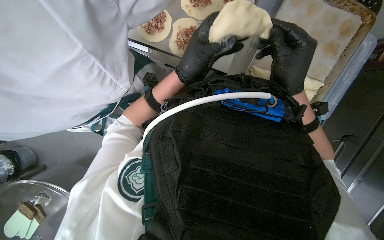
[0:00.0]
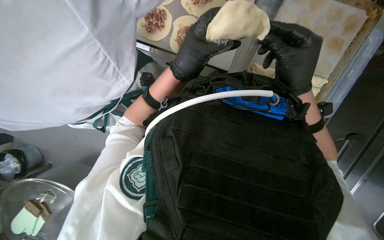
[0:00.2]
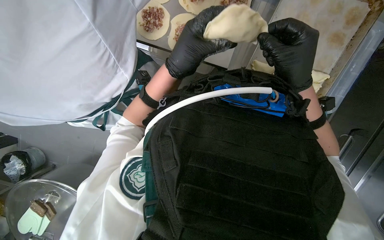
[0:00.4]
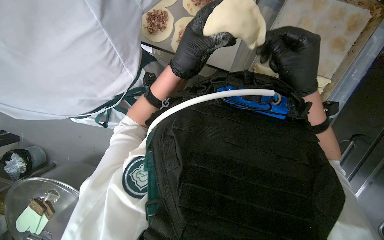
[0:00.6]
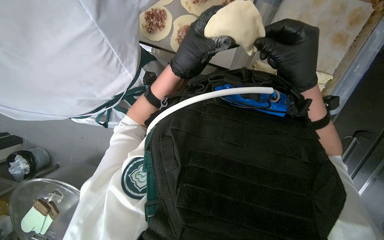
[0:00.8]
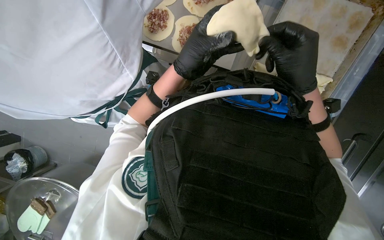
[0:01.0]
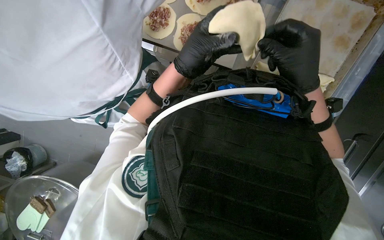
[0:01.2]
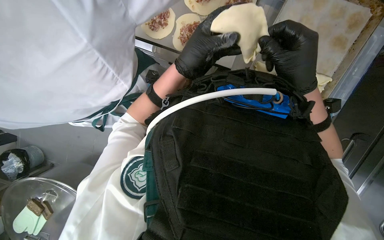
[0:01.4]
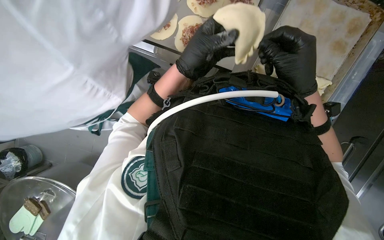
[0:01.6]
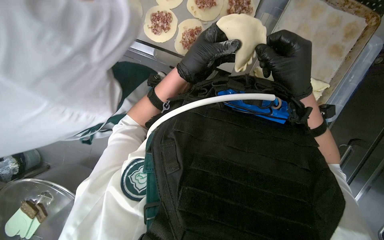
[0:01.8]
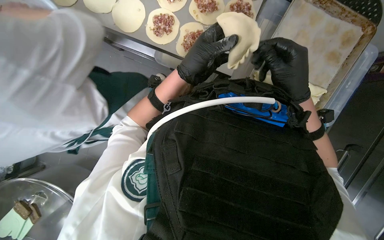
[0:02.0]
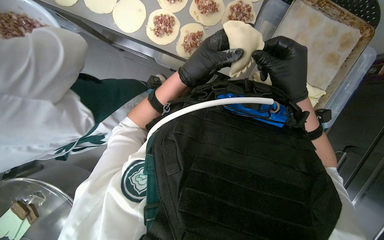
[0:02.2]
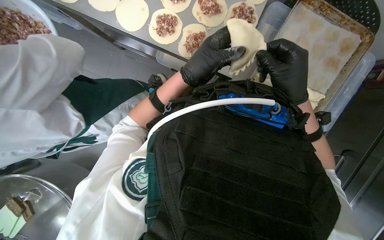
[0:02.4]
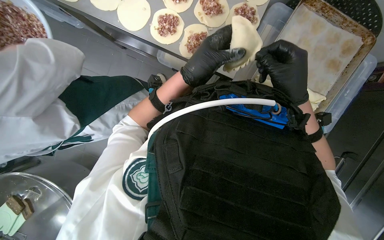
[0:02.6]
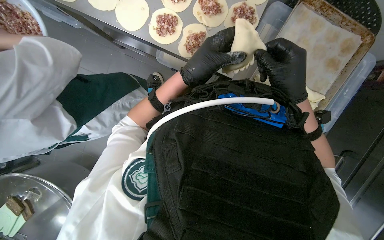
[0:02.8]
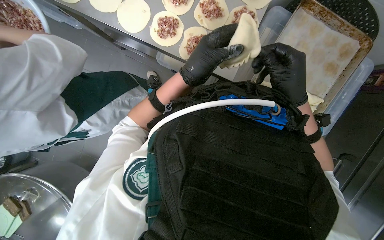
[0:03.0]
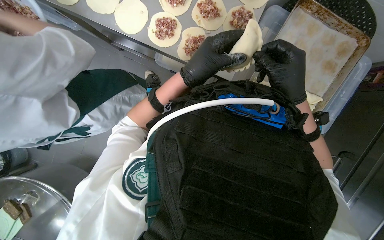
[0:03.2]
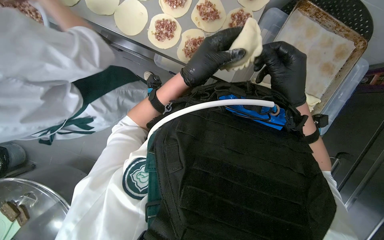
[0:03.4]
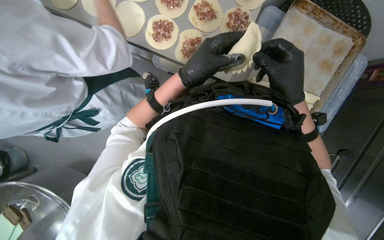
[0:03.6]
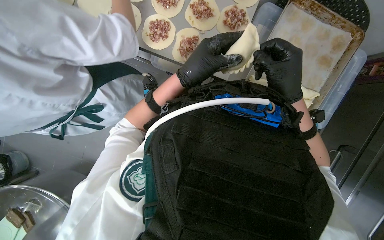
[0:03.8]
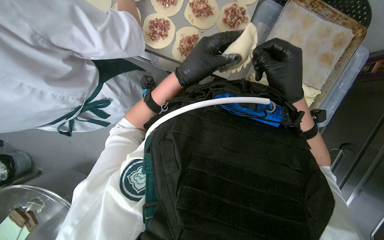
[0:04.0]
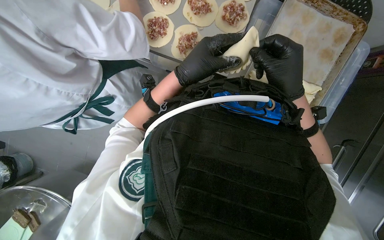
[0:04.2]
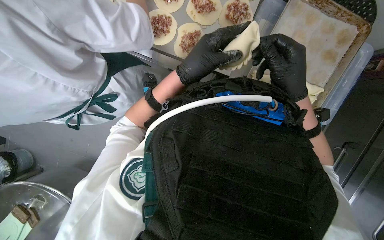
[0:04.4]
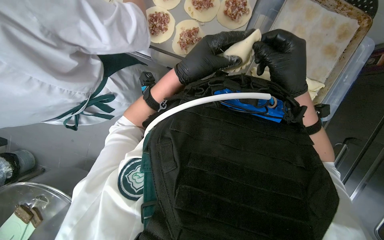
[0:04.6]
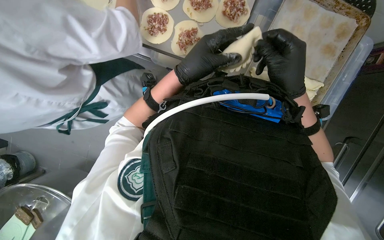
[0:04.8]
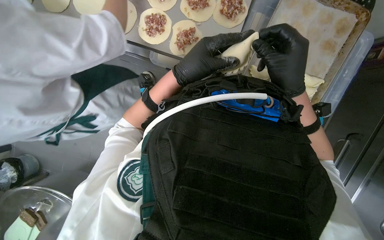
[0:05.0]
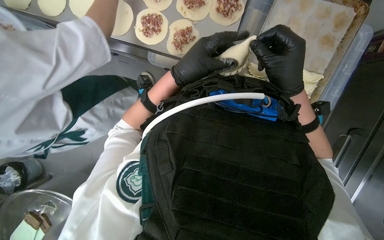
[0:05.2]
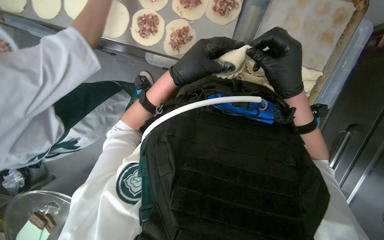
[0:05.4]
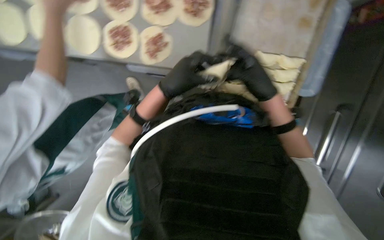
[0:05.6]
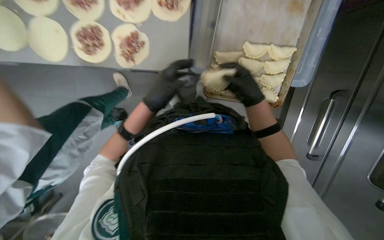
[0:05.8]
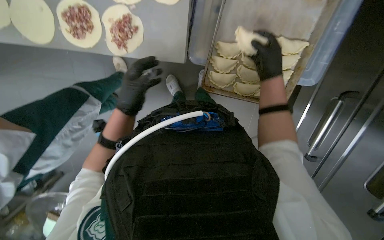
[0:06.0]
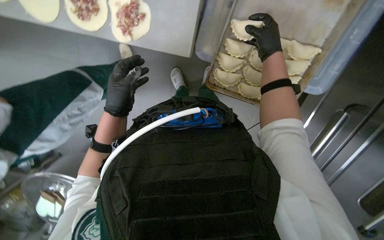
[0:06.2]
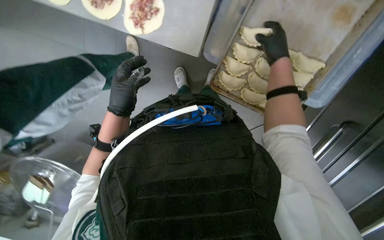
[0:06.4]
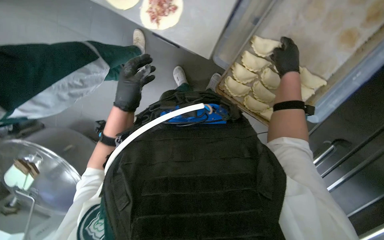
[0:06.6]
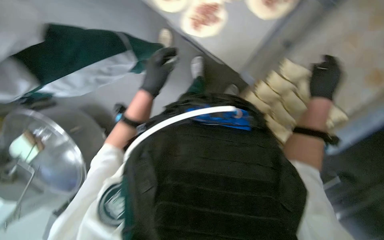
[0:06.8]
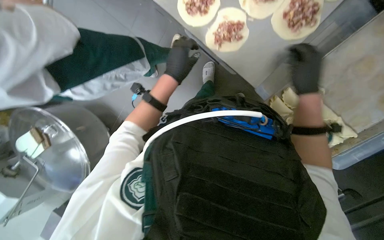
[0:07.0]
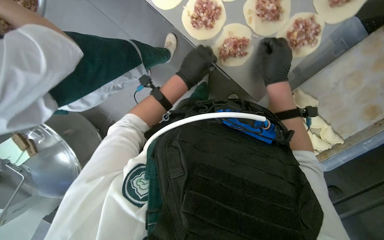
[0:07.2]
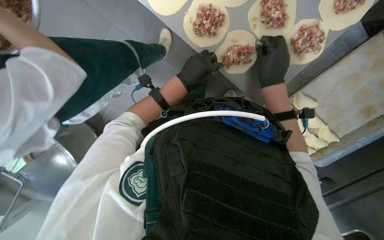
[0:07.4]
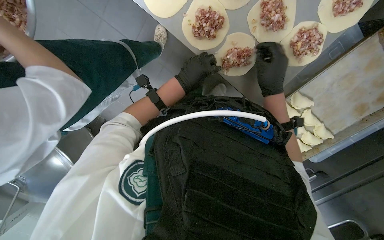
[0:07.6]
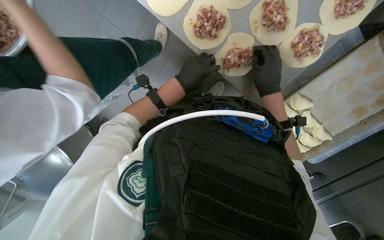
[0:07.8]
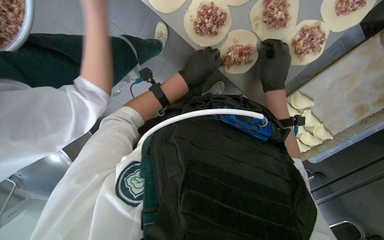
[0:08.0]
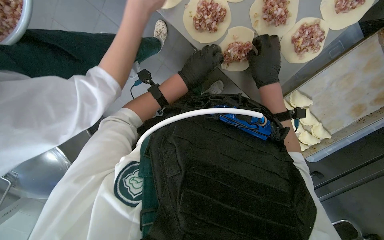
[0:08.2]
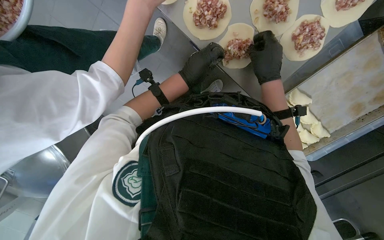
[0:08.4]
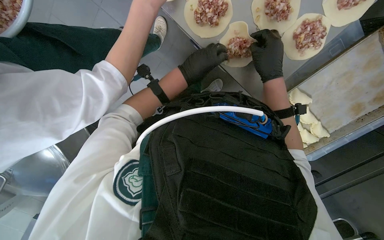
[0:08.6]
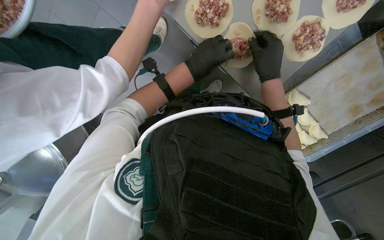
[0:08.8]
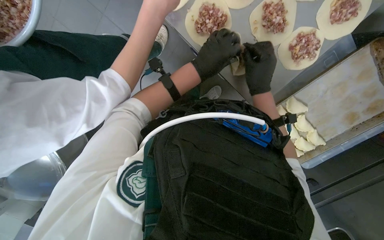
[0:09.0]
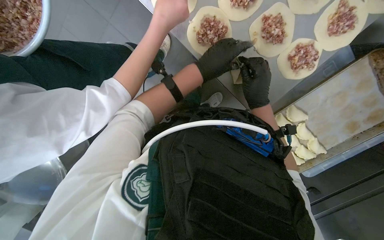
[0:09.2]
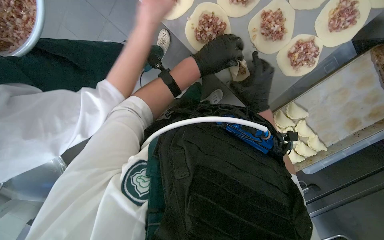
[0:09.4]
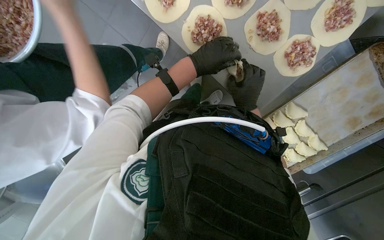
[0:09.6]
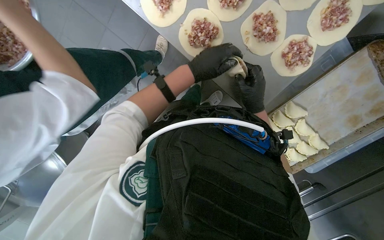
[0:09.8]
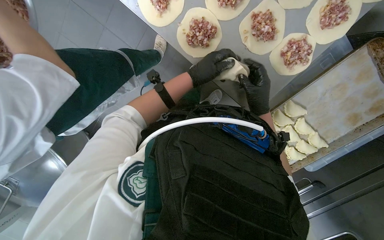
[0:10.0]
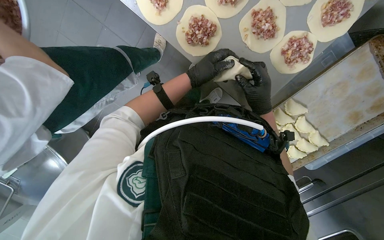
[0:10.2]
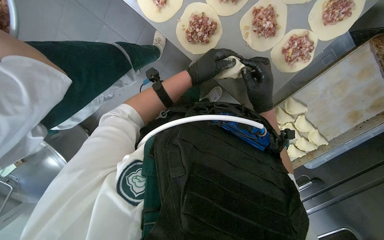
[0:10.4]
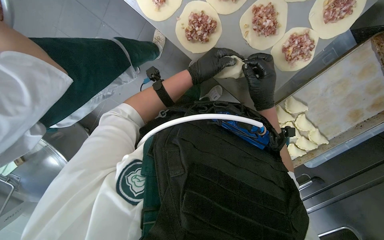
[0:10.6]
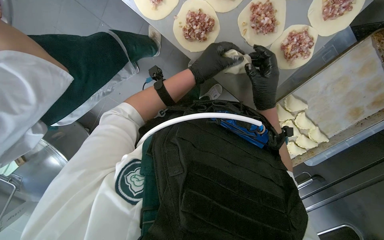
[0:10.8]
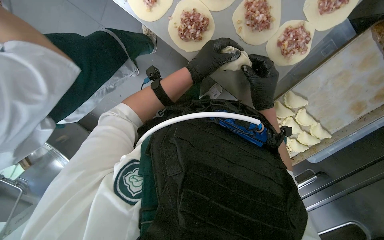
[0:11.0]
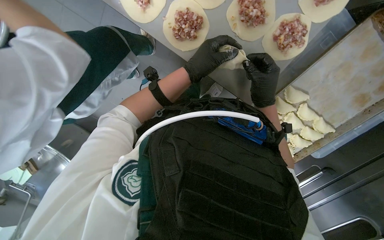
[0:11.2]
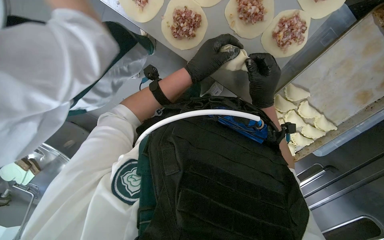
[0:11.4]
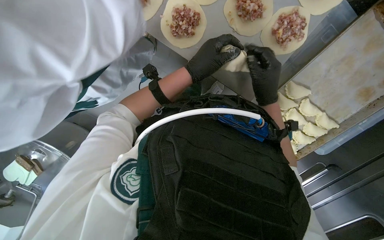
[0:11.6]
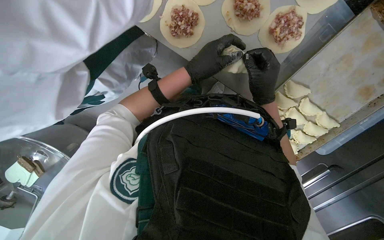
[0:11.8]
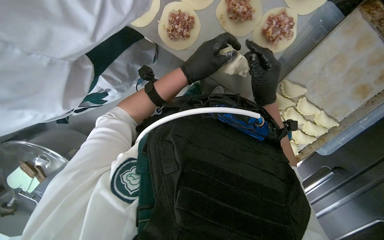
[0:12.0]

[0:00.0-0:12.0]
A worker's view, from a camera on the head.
Job: preparing food.
The whole recording: Folding meat-filled dough into dumplings. The worker folds dough circles filled with meat into dumplings and places them on a tray.
0:00.0 to 0:04.4: The hands work in one place, with small movements.
0:04.4 to 0:06.0: The left hand shifts approximately 15 cm farther from the camera. The right hand heads farther from the camera, covering some 25 cm.
0:06.0 to 0:07.6: The scene turns roughly 35 degrees clockwise in the picture.
0:07.6 to 0:12.0: The hands are busy where they are.

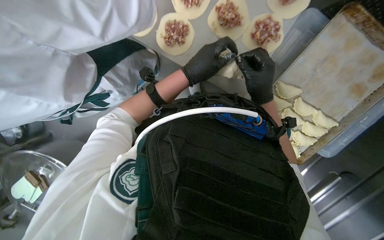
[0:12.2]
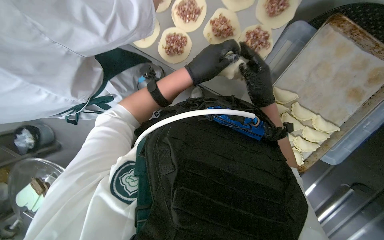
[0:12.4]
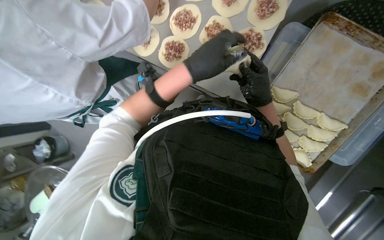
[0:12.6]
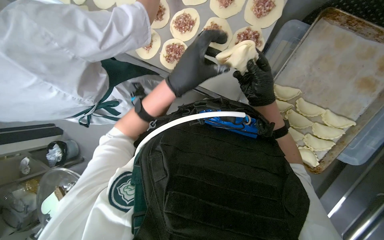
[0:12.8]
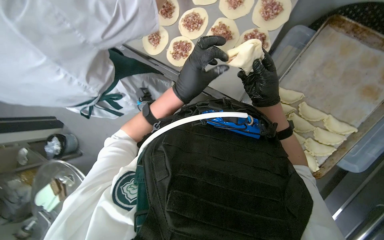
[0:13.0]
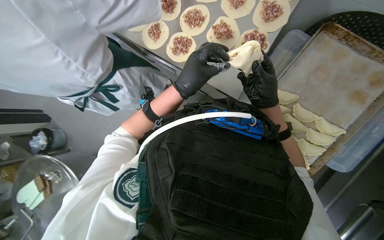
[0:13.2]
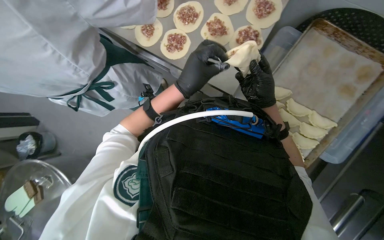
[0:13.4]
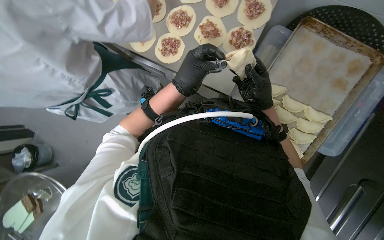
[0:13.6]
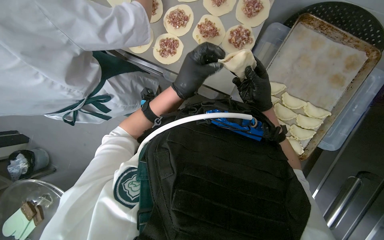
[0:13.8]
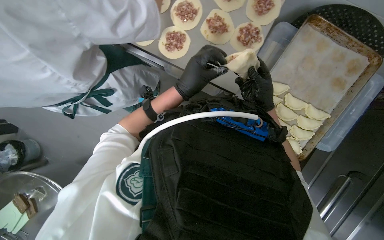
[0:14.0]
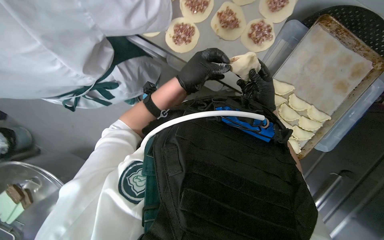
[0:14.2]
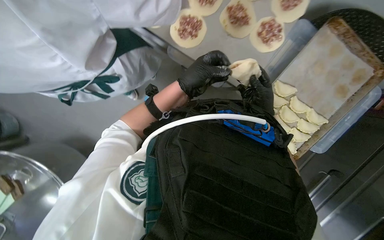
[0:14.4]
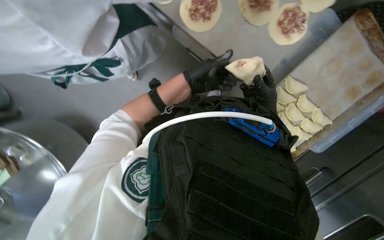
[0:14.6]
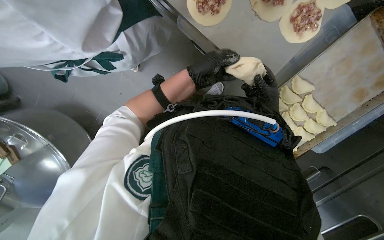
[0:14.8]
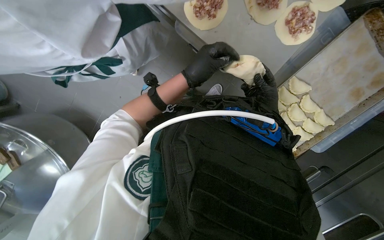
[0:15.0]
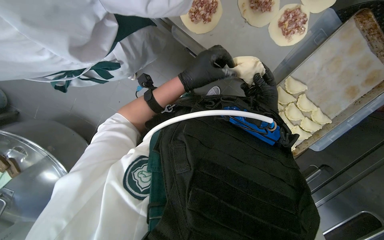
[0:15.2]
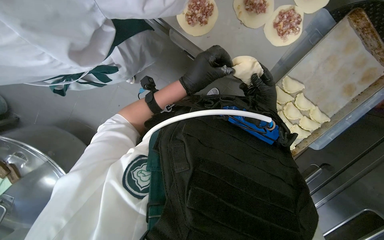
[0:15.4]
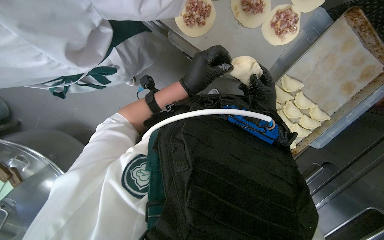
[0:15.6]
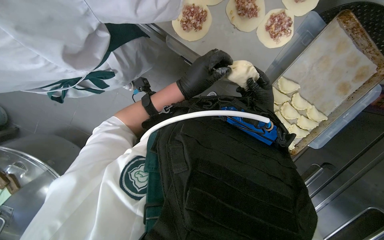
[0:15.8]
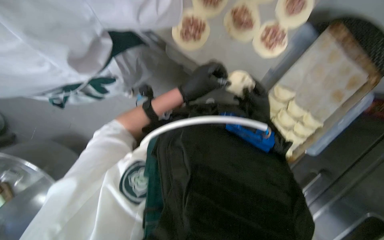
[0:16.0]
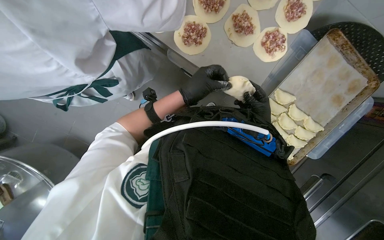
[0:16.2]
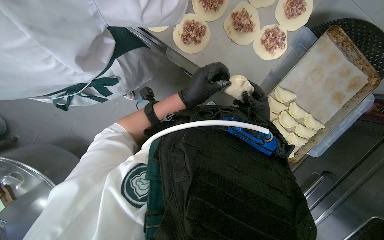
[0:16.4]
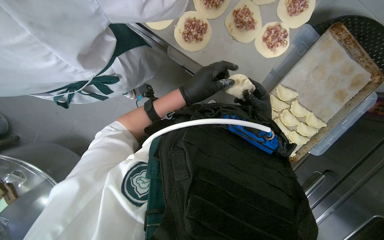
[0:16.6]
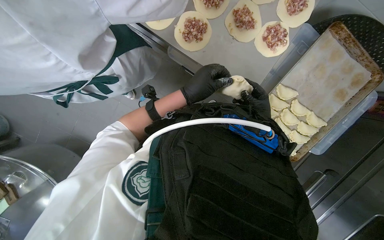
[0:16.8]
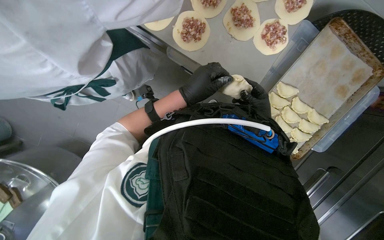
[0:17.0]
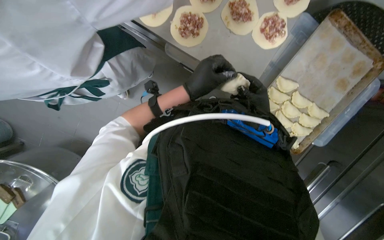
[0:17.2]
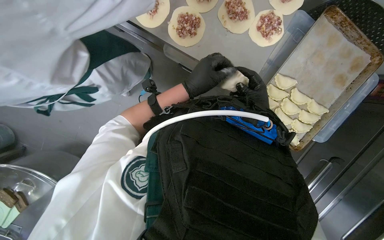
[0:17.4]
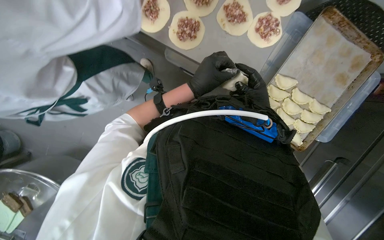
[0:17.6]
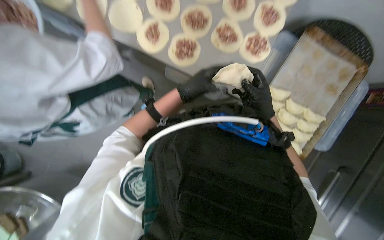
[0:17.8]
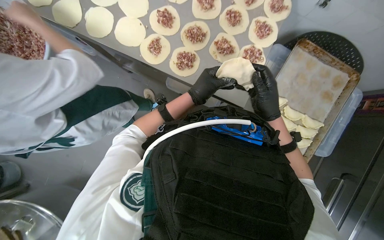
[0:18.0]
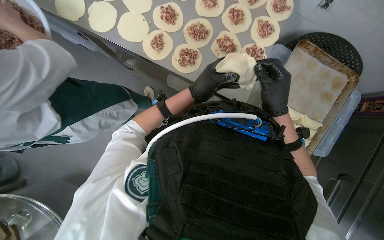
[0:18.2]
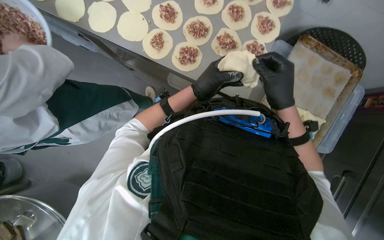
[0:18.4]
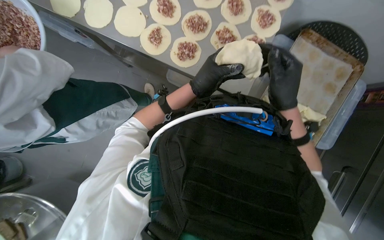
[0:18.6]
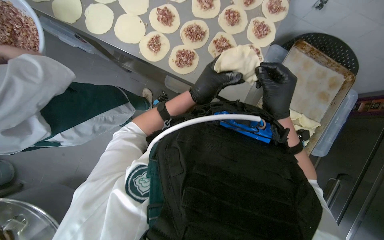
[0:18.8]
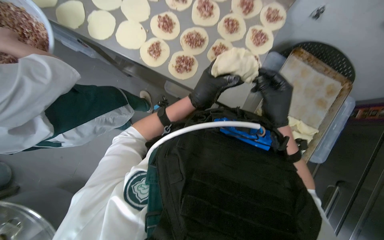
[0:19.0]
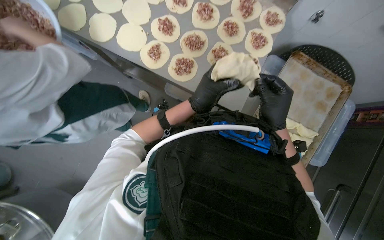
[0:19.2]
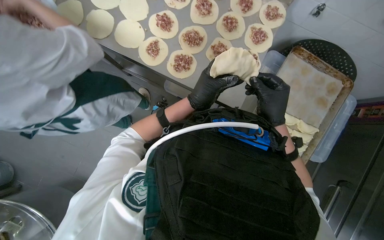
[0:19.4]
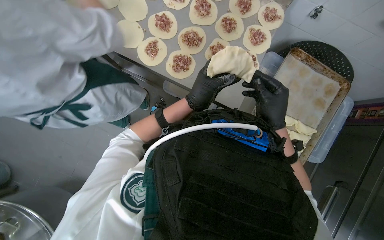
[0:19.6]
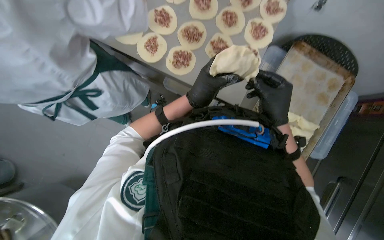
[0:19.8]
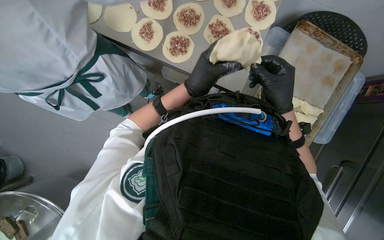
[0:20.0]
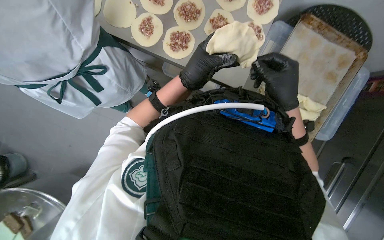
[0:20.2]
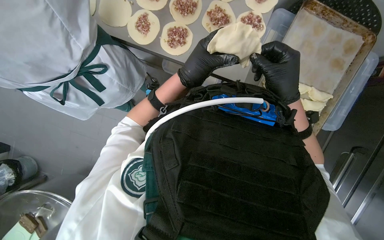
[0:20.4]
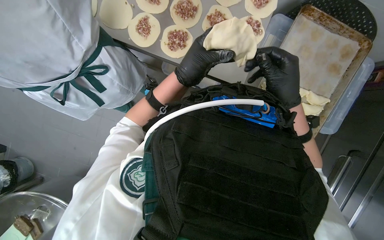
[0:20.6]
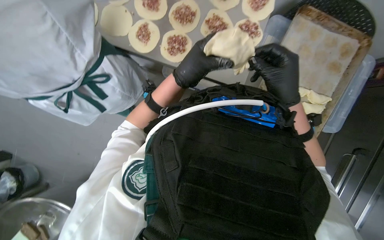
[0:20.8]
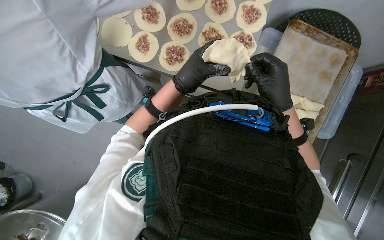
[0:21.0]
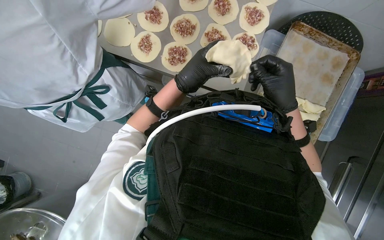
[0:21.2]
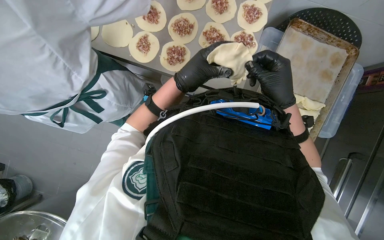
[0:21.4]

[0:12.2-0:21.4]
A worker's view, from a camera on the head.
Job: preparing food.
The whole recording: Folding meat-filled dough into dumplings. The worker folds dough circles filled with meat into dumplings and places them on a tray.
0:13.8 to 0:15.2: The wearer looks about 20 degrees further downward.
0:15.2 to 0:16.8: The hands stay close to where they were, moving slightly.
0:16.8 to 0:18.4: The right hand goes about 25 cm nearer to the camera.
0:18.4 to 0:21.4: The hands make small movements and keep their place.
